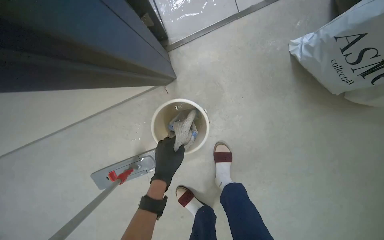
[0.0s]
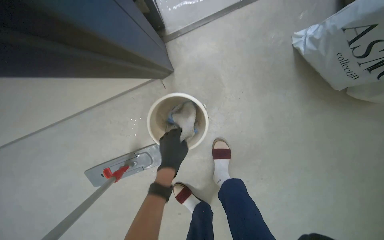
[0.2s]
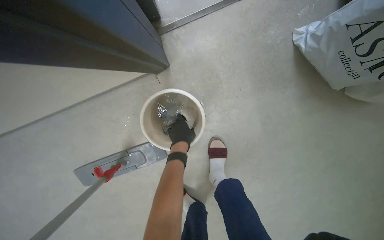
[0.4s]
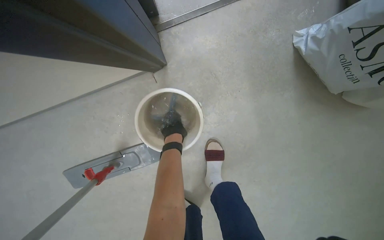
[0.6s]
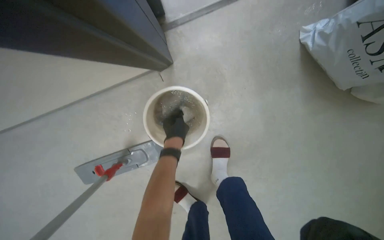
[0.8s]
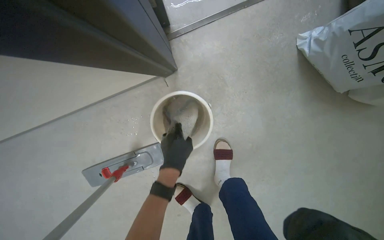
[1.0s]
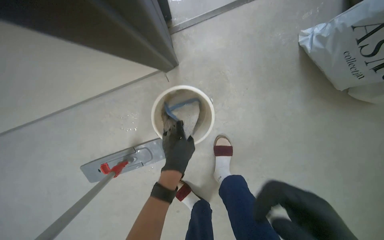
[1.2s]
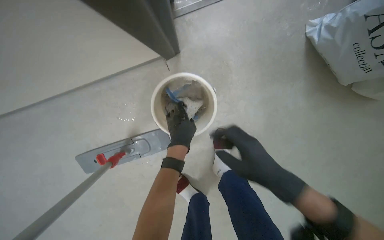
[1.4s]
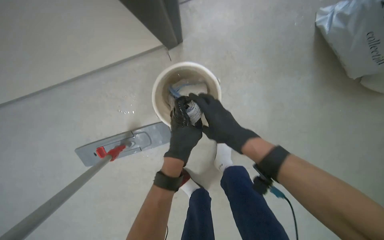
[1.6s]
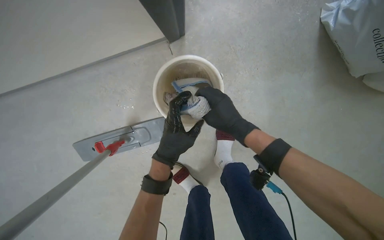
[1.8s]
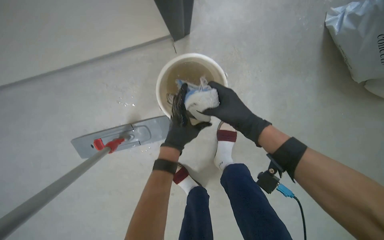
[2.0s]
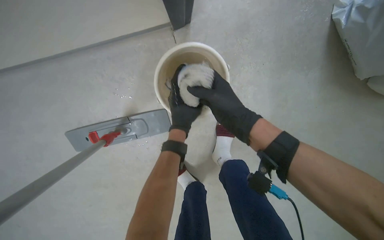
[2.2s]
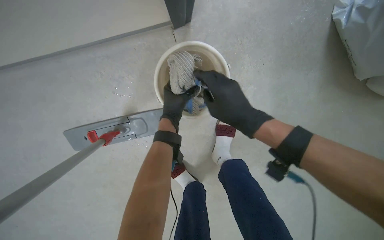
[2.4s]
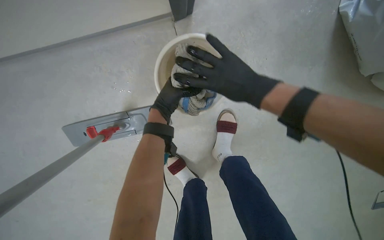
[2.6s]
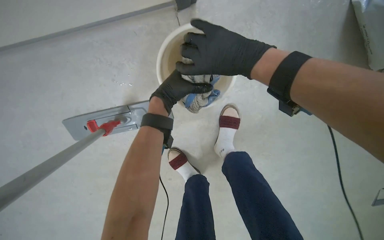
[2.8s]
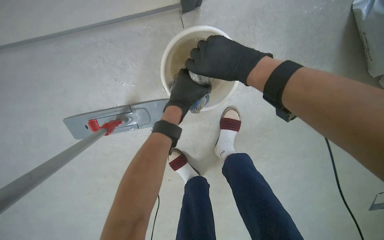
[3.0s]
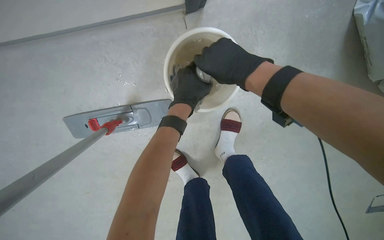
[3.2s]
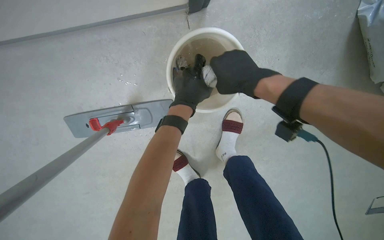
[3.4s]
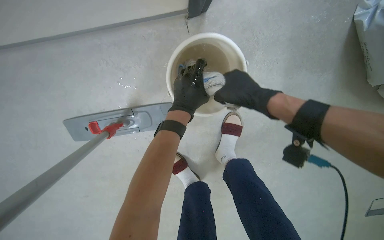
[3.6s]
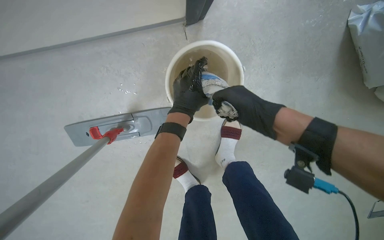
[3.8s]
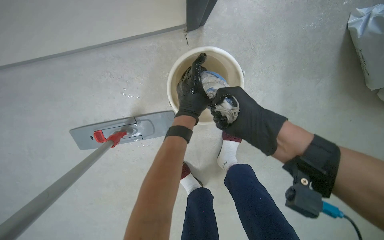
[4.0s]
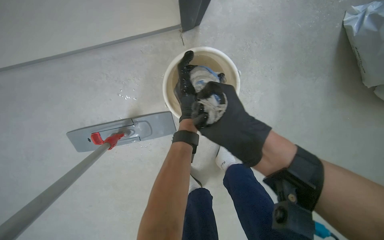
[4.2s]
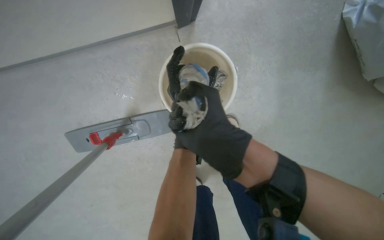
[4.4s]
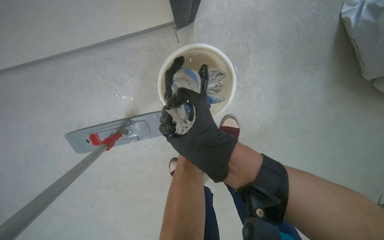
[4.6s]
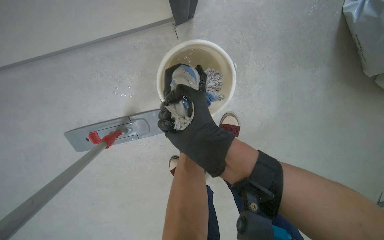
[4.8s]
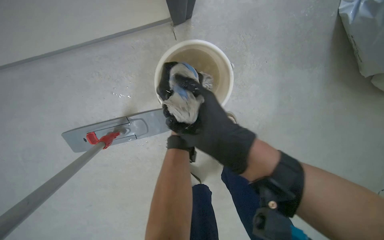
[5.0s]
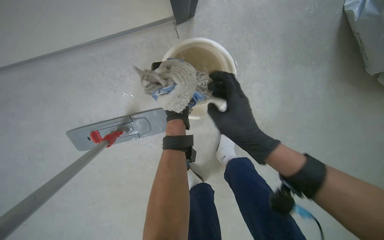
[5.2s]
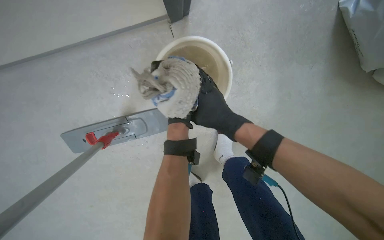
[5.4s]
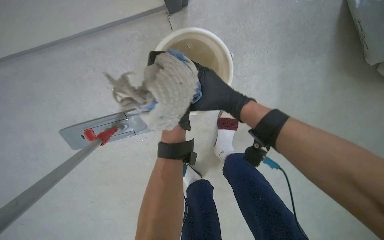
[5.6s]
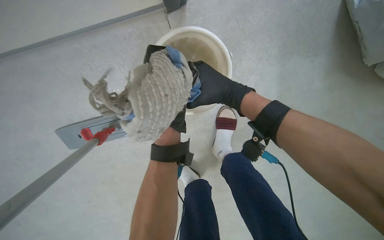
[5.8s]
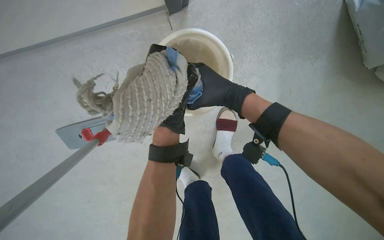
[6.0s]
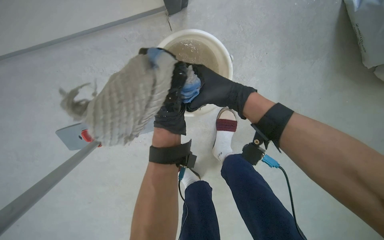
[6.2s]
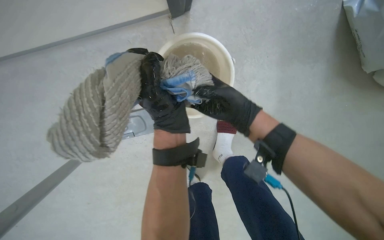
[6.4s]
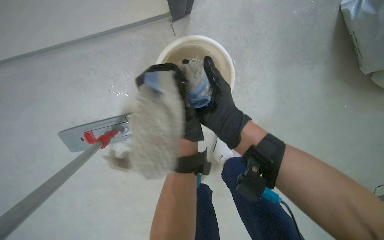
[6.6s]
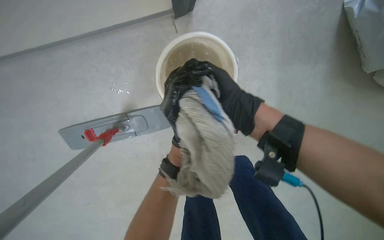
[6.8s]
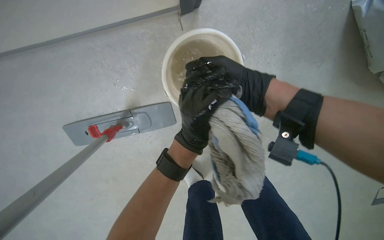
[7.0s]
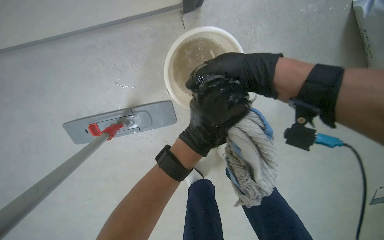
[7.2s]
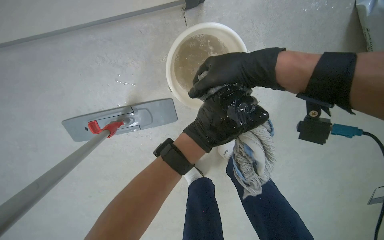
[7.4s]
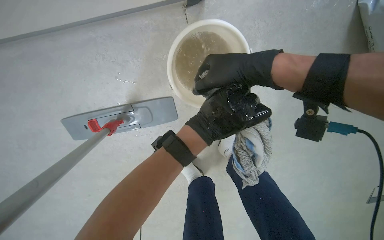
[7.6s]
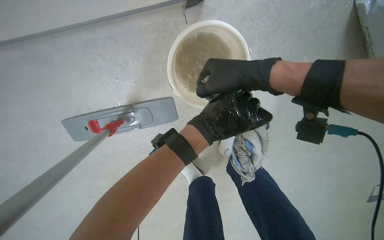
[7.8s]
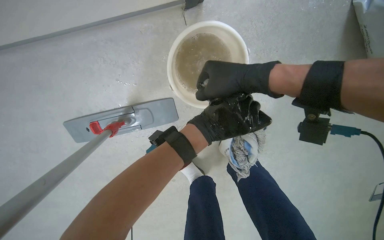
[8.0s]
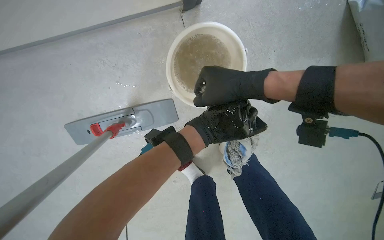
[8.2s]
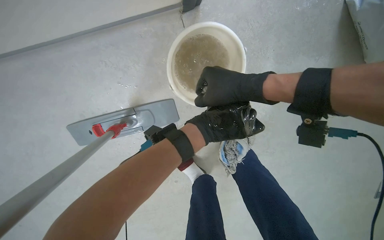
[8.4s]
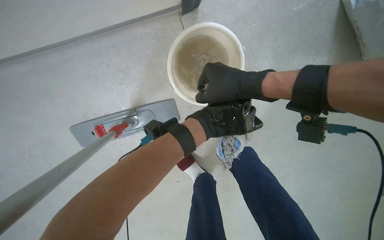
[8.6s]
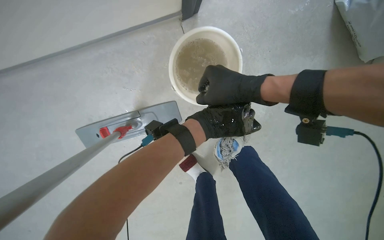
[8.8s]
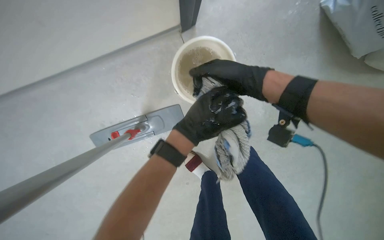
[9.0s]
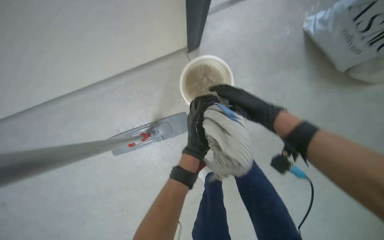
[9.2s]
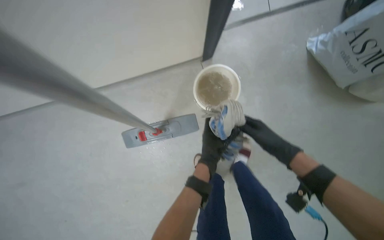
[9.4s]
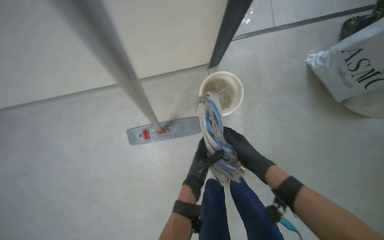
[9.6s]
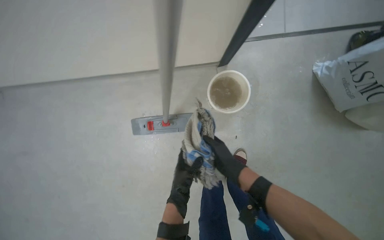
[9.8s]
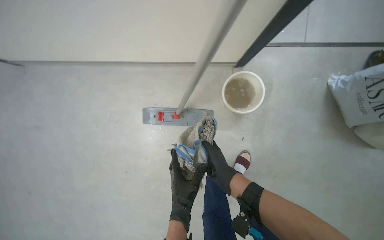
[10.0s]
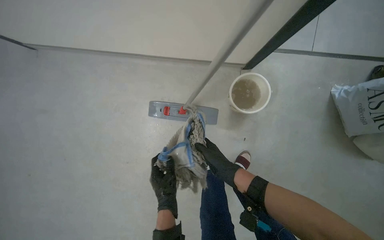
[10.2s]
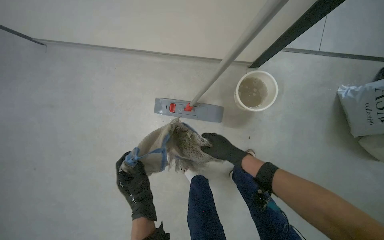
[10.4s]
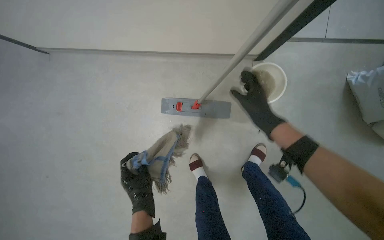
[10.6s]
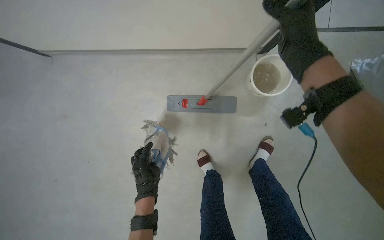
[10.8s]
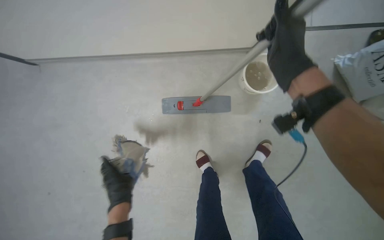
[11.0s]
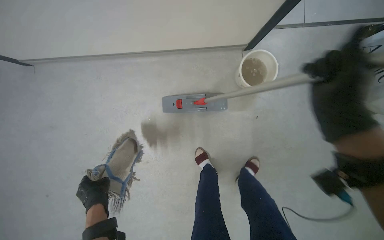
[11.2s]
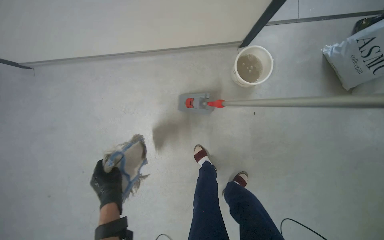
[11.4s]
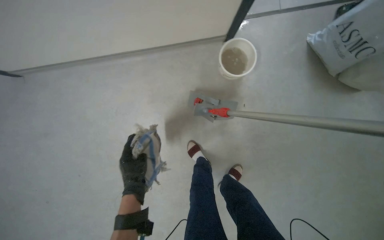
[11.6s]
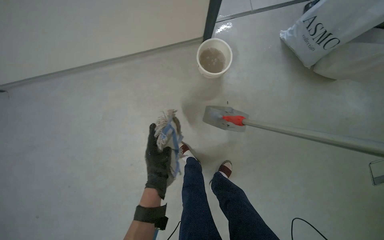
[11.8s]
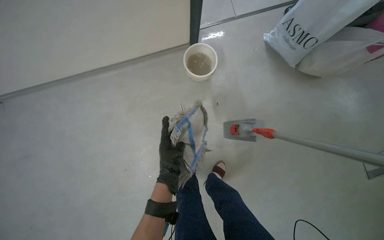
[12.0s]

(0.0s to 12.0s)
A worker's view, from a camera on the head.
Job: mopping floor.
The whole recording: Mopping floor. The worker washes the mop cloth and hangs it on the mop.
1.6s - 3.0s: The right hand shifts roughly 10 cm up the picture.
3.0s - 4.4s: The right hand goes roughly 15 cm down the picture.
4.4s - 6.0s: The right hand heads up the picture, covering approximately 10 cm.
6.0s - 7.6s: Both hands travel together nearer to the camera, about 15 cm.
7.6s - 9.0s: The hands make small movements and keep their place.
9.0s - 10.4s: The wearer moves roughly 40 cm. The wearer looks about 15 degrees further upward. The scene rotates clockwise by roughly 30 degrees.
10.4s - 12.0s: The scene rotates counterclockwise by about 25 degrees. The left hand travels to the left and back again, approximately 30 cm each way.

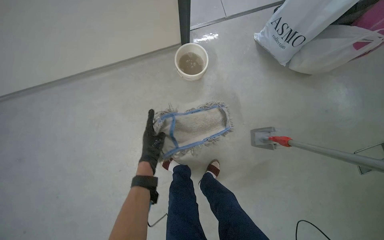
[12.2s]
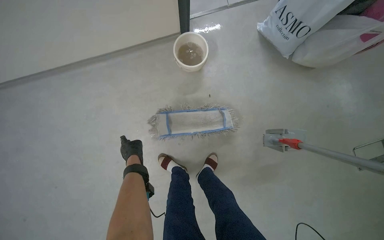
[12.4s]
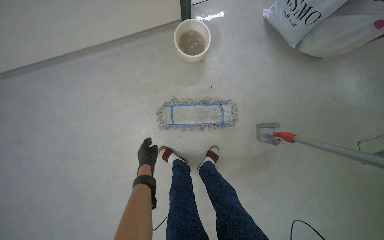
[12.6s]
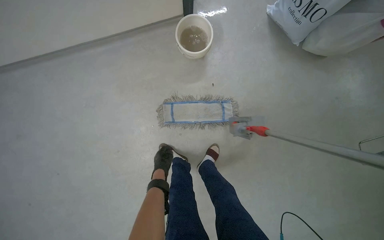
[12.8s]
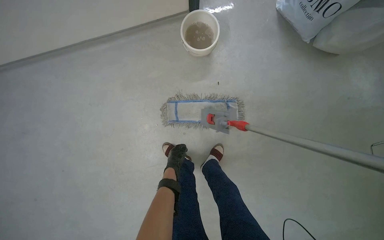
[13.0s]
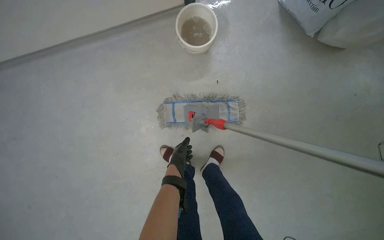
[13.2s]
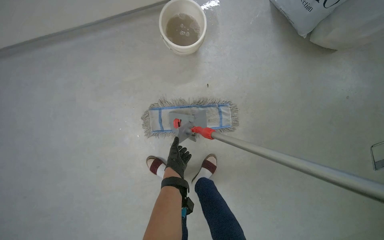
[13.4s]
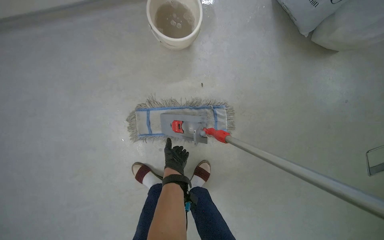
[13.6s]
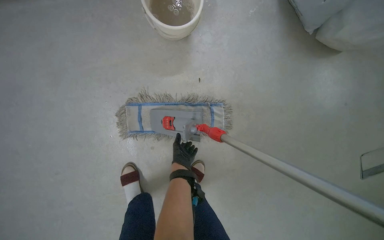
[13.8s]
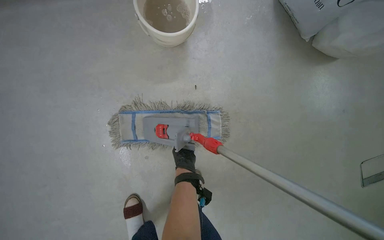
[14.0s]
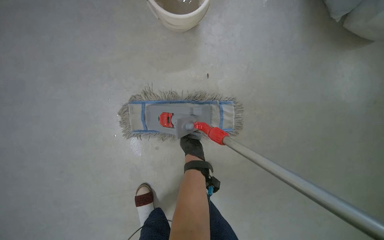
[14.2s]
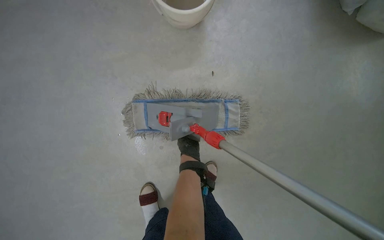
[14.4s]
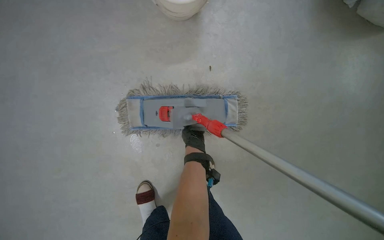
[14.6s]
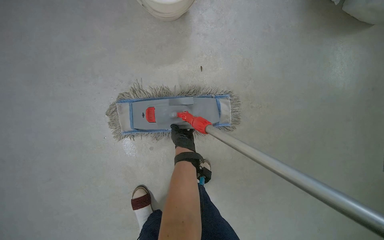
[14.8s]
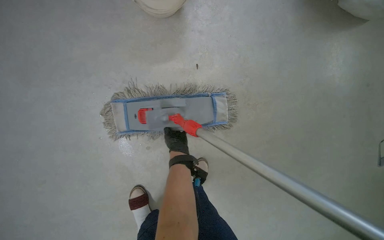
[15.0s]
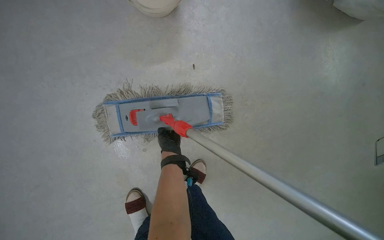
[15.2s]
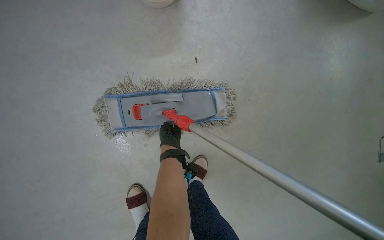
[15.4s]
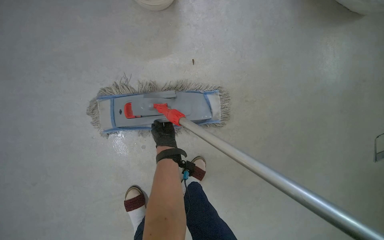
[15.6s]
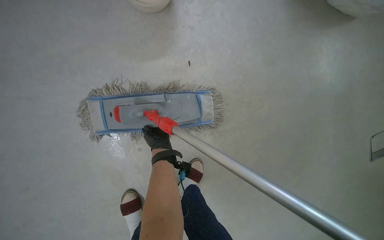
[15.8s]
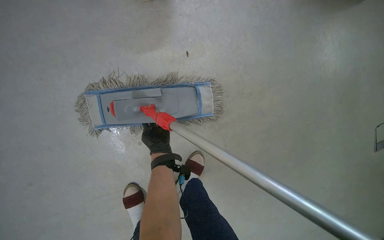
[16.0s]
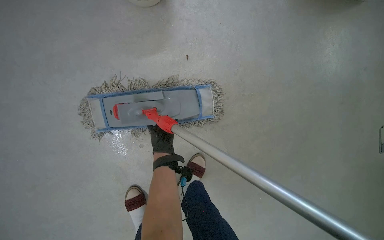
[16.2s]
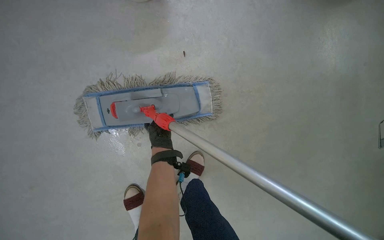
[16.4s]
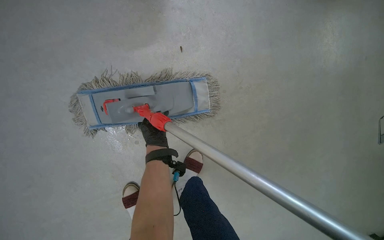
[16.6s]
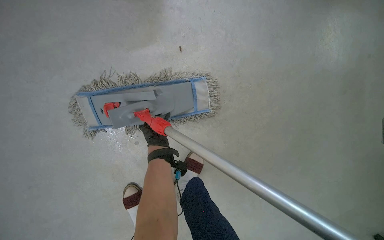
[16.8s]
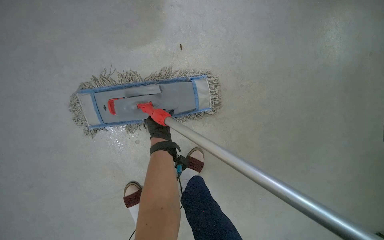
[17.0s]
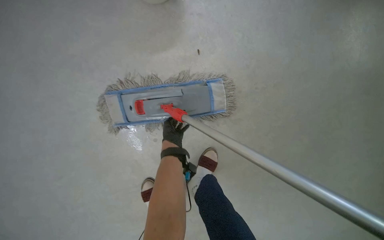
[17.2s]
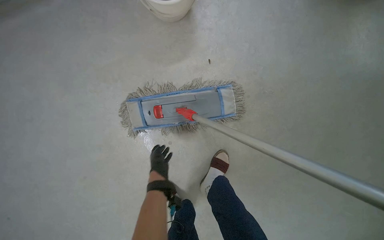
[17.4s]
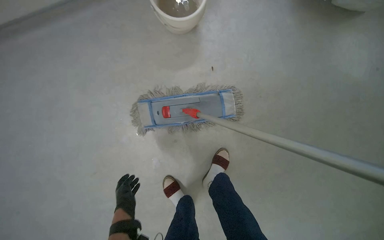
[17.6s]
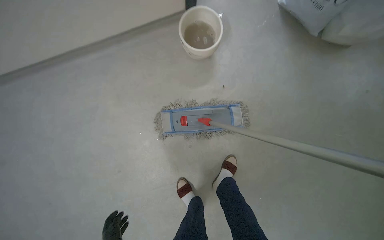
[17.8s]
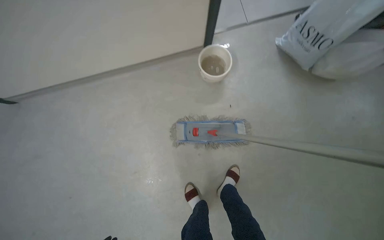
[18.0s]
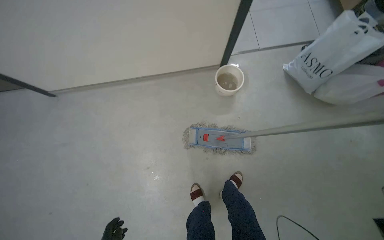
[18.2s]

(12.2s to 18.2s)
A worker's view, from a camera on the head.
Job: mopping floor.
The whole recording: Mopping floor. The worker washes the mop cloth and hangs it on the mop.
12.2s - 13.8s: The left hand heads farther from the camera and to the right, covering roughly 50 cm.
16.6s - 18.2s: The camera is carried roughly 70 cm. The wearer's head swings roughly 15 degrees to the left. The wearer looks some 25 degrees further upward.

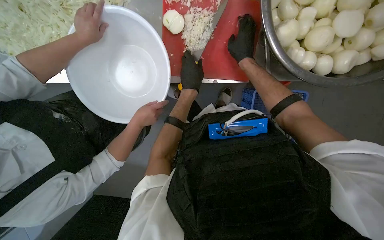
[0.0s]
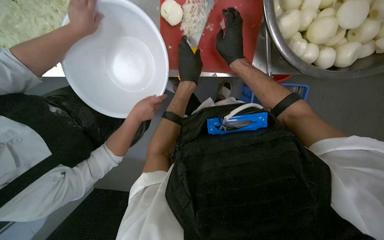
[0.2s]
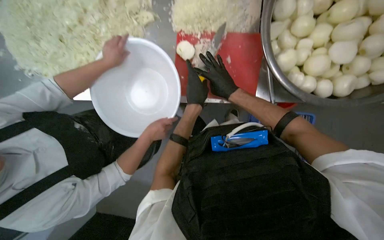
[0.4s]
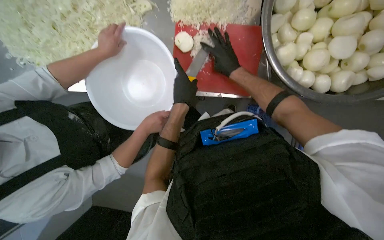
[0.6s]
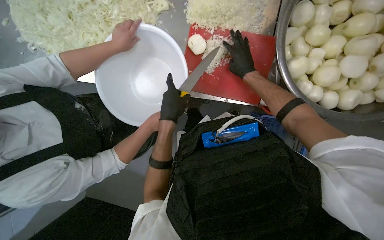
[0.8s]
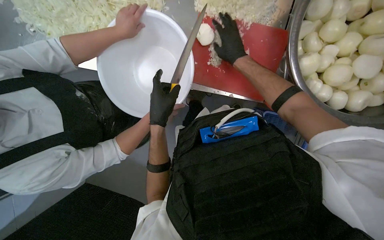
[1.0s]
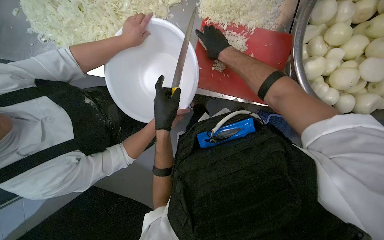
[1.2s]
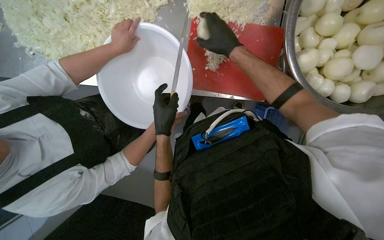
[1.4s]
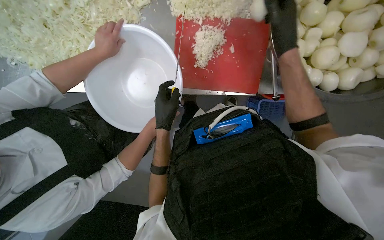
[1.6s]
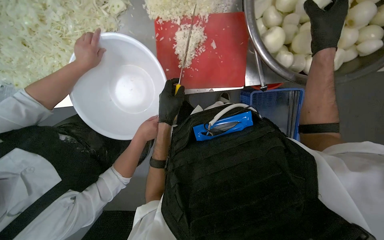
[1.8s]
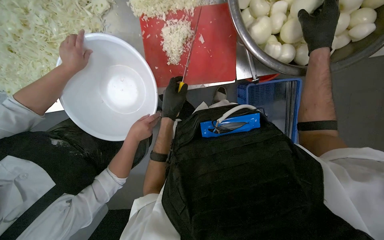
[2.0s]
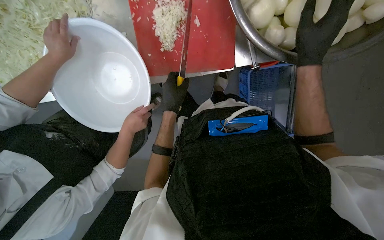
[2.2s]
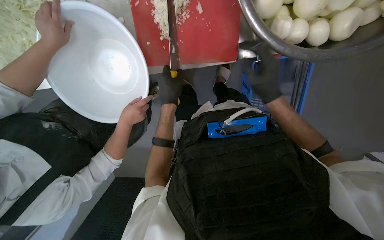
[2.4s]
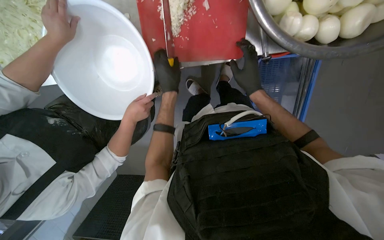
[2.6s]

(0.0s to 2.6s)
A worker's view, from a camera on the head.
Job: preparing food.
The whole recording: Transferring minced onions to bowl. The worker scrapes minced onions from the cutting board and scoops more from the counter into a white bowl.
0.0s - 1.2s: The right hand shifts about 20 cm to the left.
1.2s - 2.6s: The wearer looks some 15 degrees further downward. The right hand heads down the picture, covering roughly 15 cm, and reaches some 40 cm to the right, then returns.
